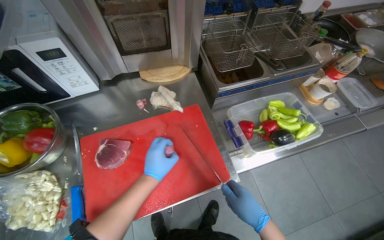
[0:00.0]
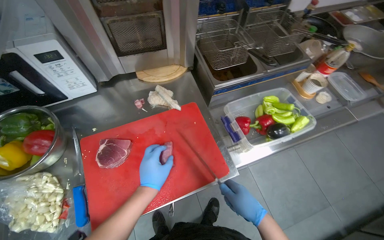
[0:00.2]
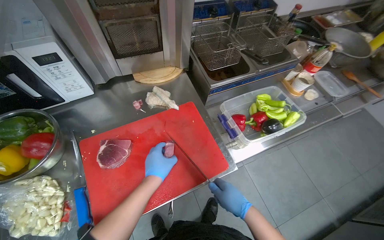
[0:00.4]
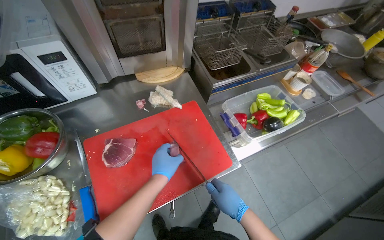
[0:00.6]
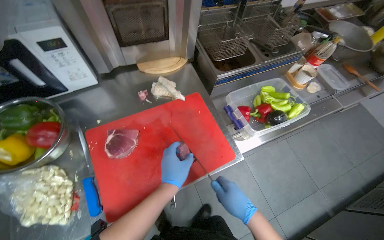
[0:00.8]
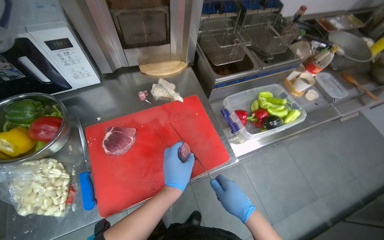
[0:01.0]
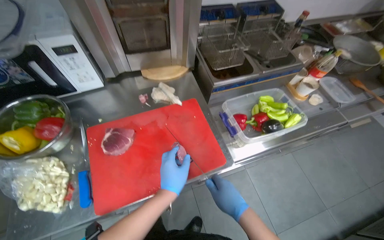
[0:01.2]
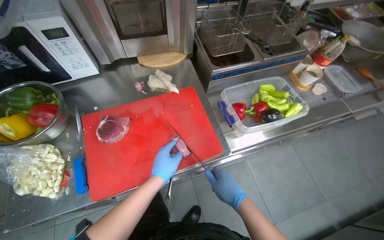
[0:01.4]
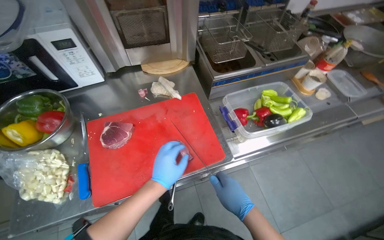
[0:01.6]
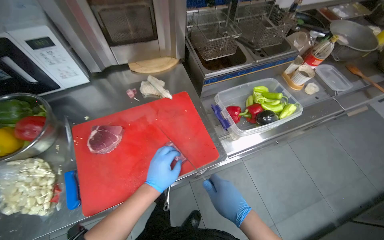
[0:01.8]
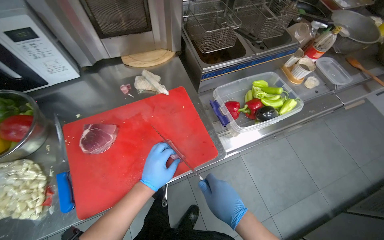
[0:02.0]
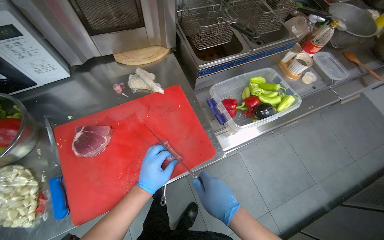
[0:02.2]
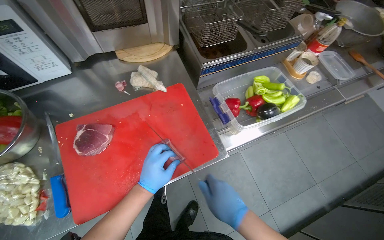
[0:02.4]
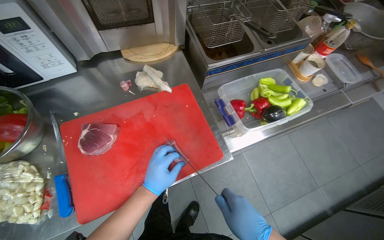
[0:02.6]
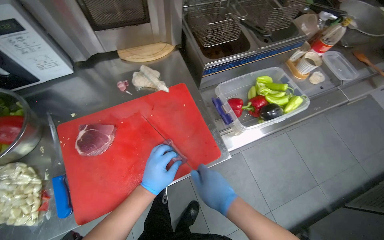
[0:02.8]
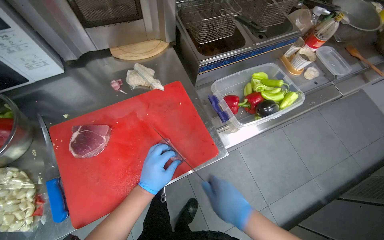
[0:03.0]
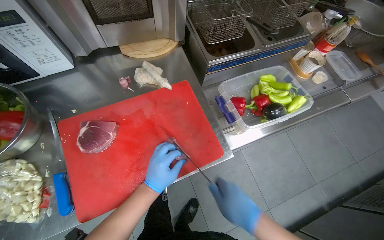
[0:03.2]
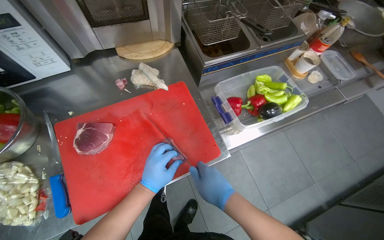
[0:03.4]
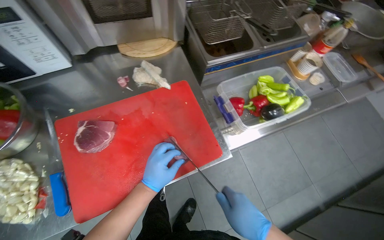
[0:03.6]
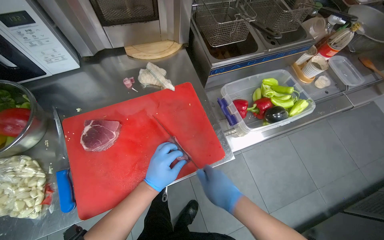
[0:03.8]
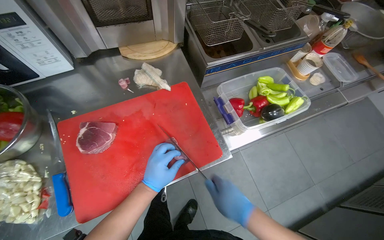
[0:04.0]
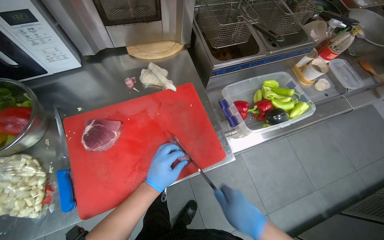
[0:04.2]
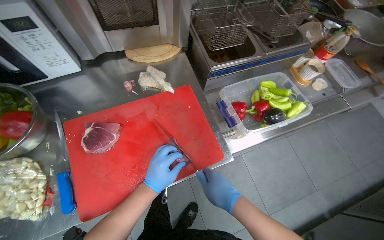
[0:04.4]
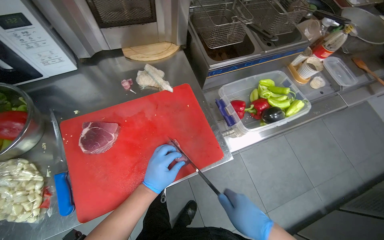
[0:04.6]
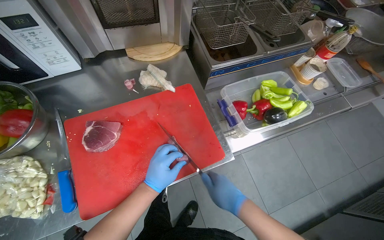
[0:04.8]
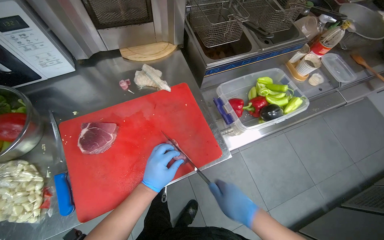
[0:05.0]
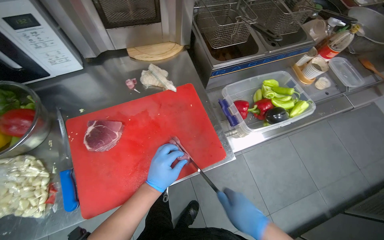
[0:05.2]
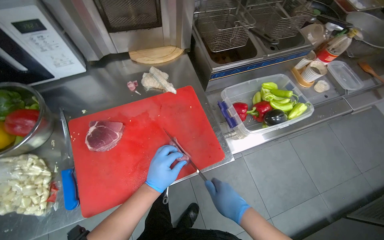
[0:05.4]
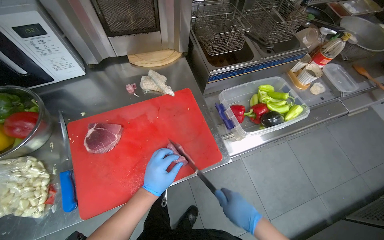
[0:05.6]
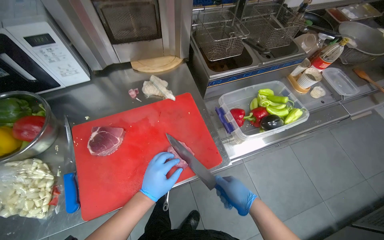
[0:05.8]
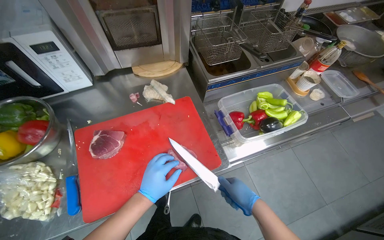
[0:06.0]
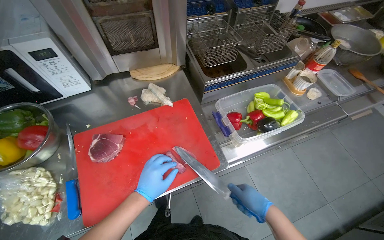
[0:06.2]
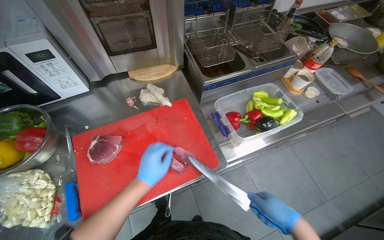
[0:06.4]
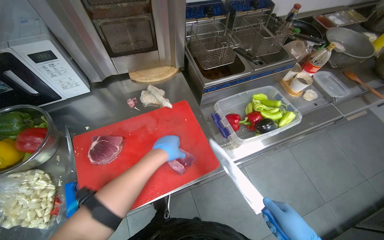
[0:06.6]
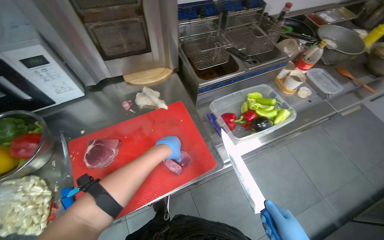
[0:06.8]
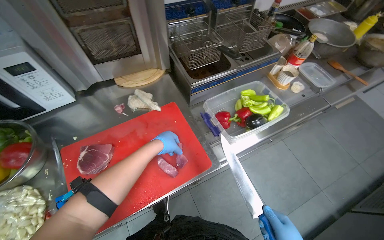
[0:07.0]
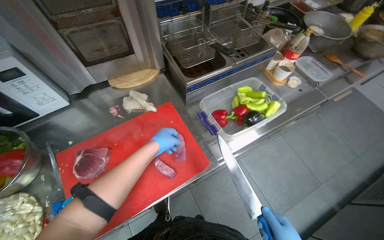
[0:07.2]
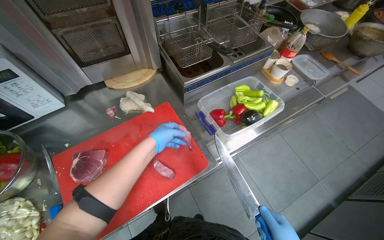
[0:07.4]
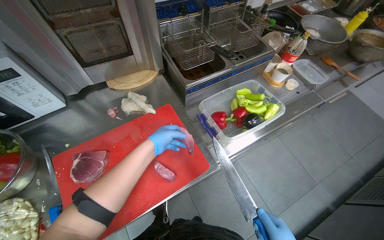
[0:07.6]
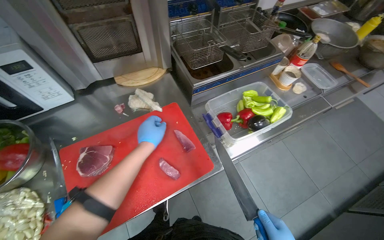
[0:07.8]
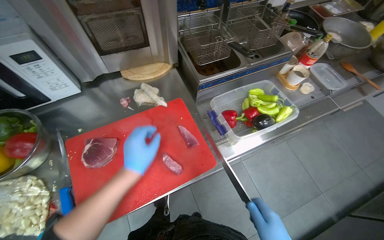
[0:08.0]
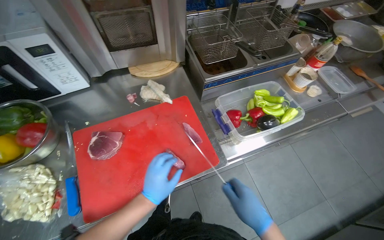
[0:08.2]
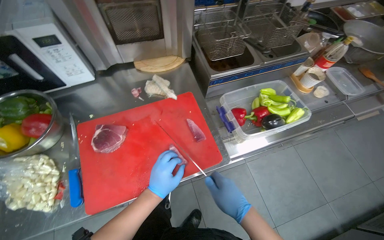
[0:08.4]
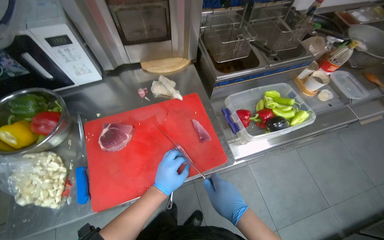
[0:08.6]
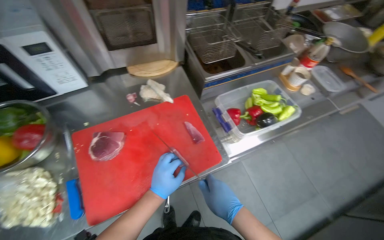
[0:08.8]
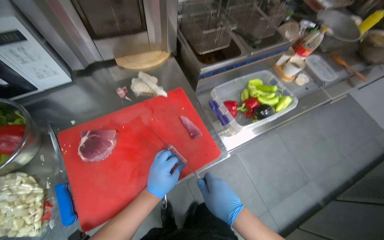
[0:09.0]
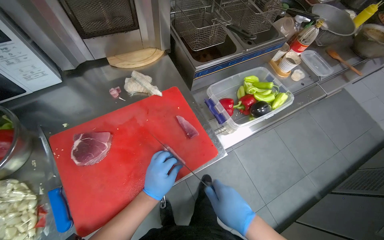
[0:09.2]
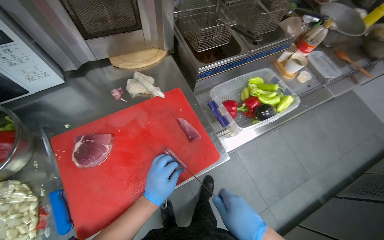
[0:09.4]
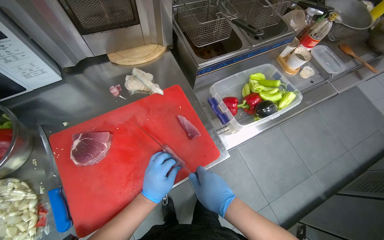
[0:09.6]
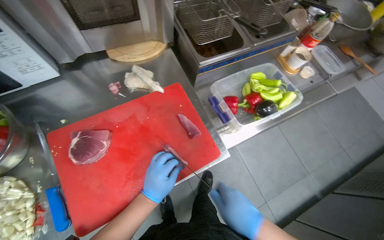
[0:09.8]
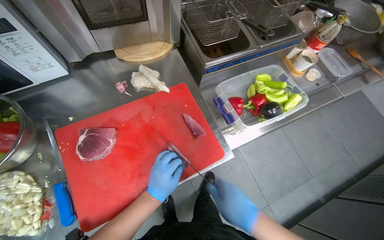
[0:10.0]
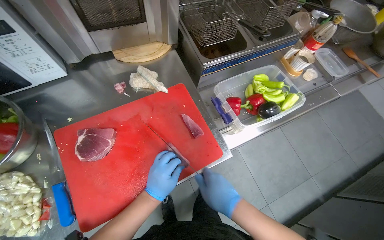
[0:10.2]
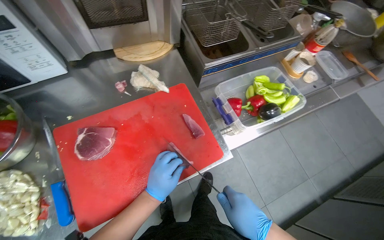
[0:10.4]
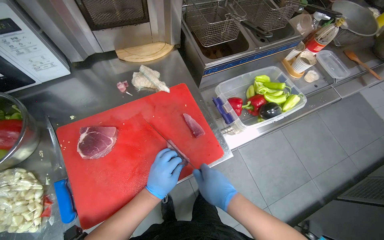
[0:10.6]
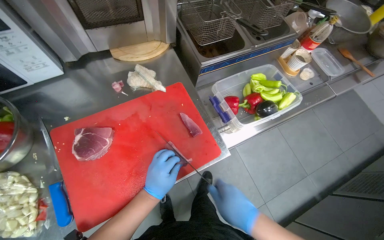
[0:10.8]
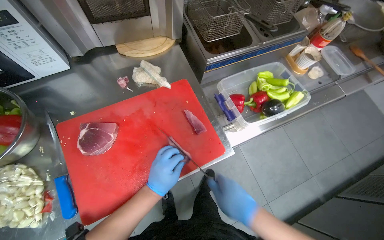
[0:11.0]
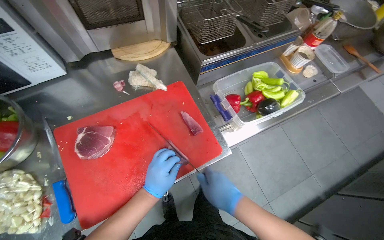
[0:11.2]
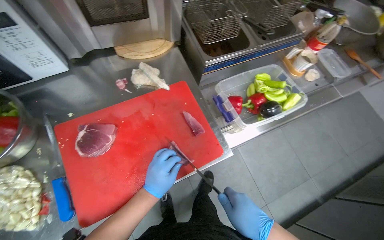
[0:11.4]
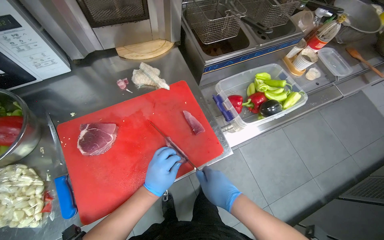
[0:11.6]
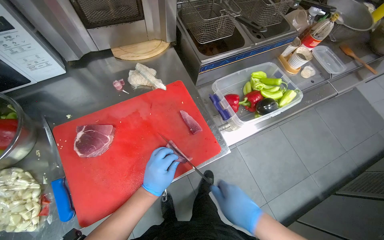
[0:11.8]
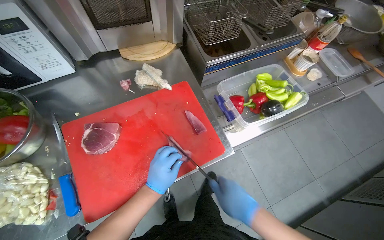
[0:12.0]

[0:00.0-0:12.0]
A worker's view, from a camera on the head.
Job: preparing food.
The whole recording: Unpacking and slicing meat. The worker unpacks vacuum-sealed meat and slices it on a cutting board.
0:03.0 to 0:04.4: The hands make small movements and keep their place.
0:04.4 to 0:06.0: The right hand is displaced to the right by approximately 10 cm.
0:06.0 to 0:07.6: The left hand moves up the picture, approximately 20 cm.
0:07.6 to 0:09.0: The left hand is displaced down the picture by approximately 20 cm.
0:09.0 to 0:12.0: The hands are busy where they are.

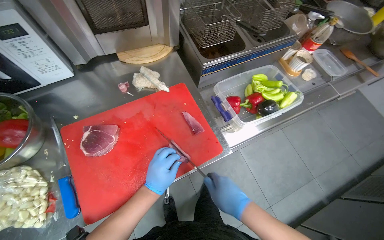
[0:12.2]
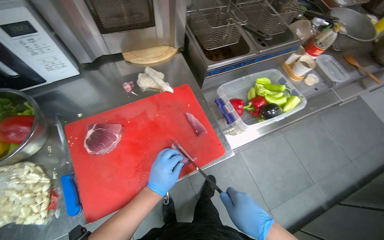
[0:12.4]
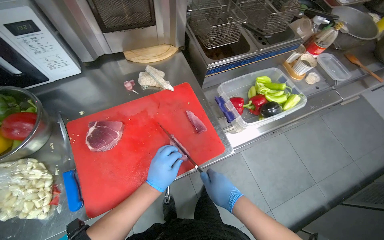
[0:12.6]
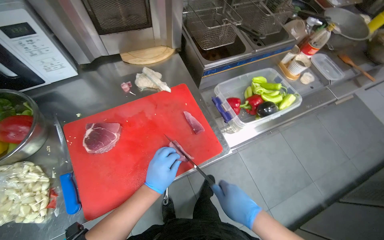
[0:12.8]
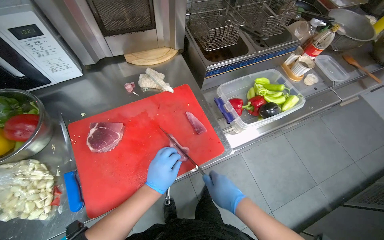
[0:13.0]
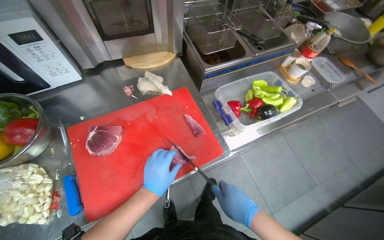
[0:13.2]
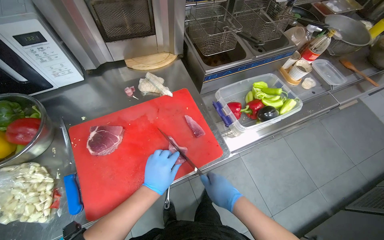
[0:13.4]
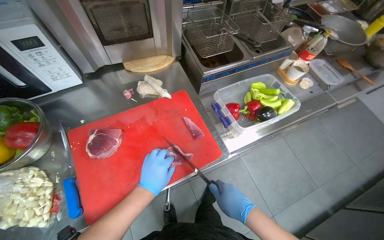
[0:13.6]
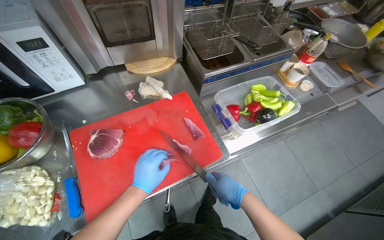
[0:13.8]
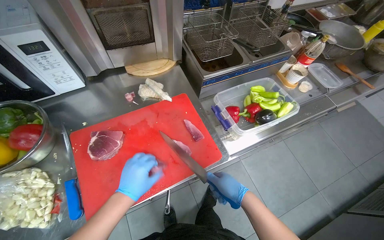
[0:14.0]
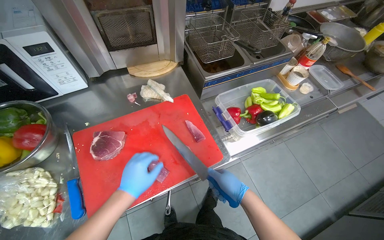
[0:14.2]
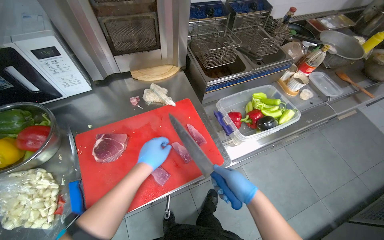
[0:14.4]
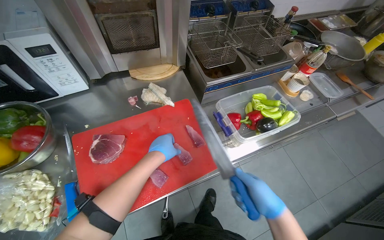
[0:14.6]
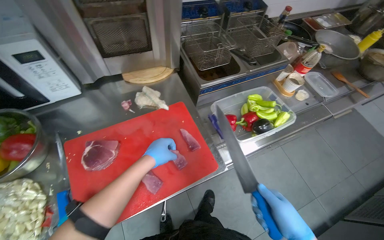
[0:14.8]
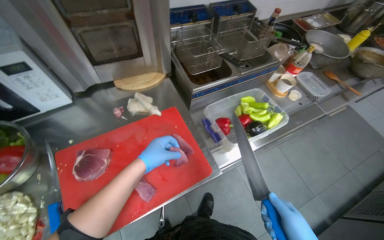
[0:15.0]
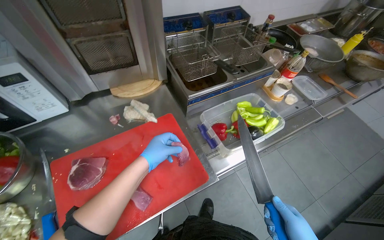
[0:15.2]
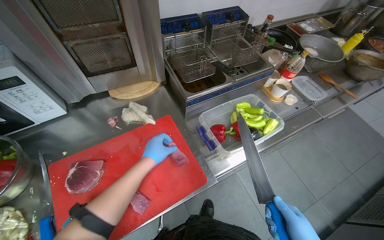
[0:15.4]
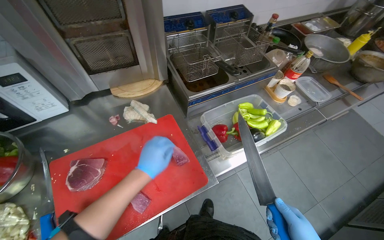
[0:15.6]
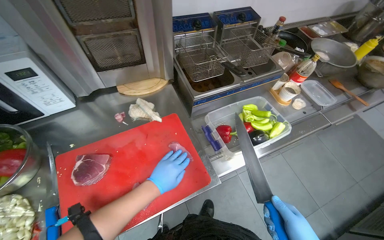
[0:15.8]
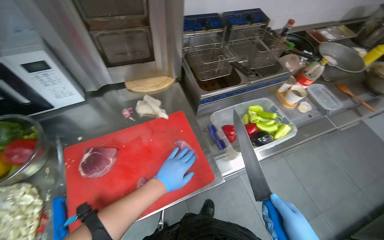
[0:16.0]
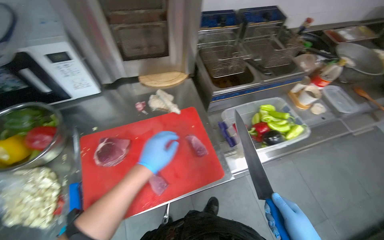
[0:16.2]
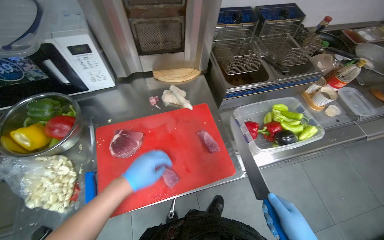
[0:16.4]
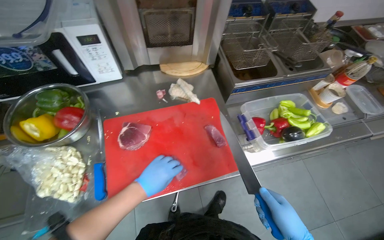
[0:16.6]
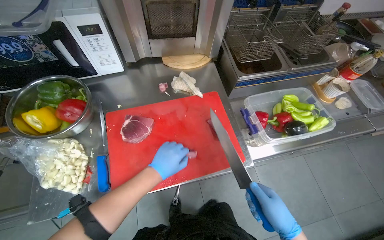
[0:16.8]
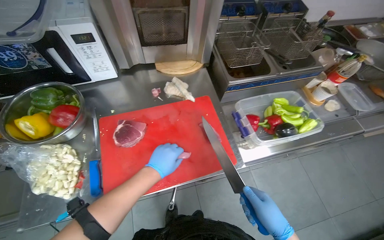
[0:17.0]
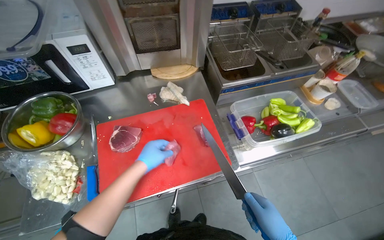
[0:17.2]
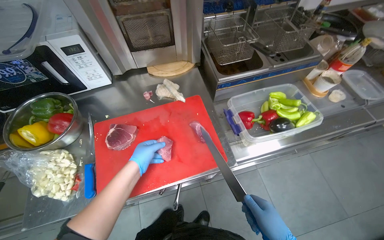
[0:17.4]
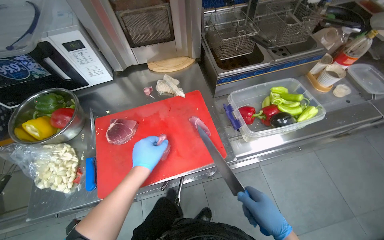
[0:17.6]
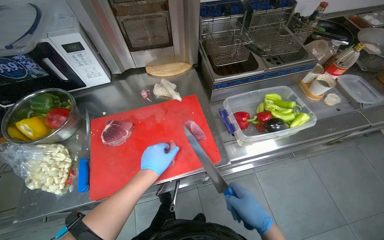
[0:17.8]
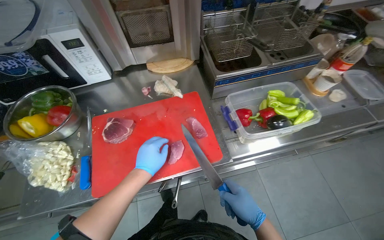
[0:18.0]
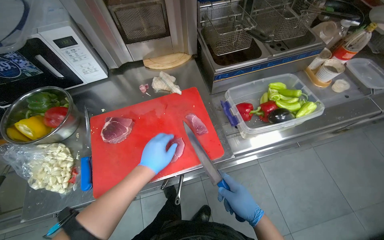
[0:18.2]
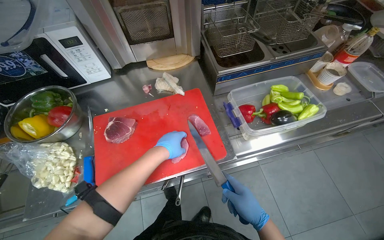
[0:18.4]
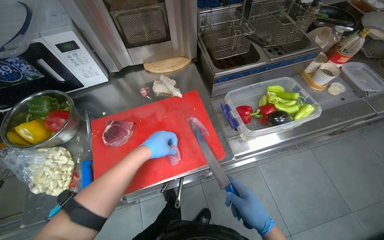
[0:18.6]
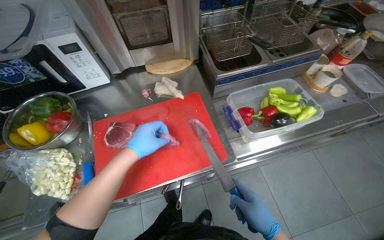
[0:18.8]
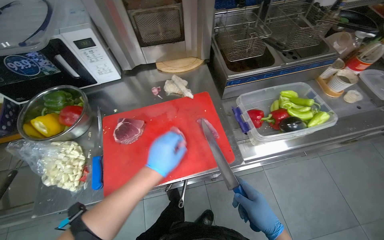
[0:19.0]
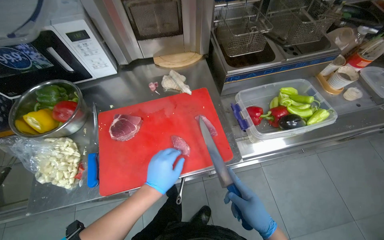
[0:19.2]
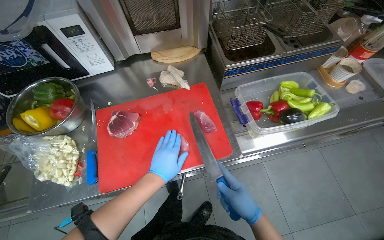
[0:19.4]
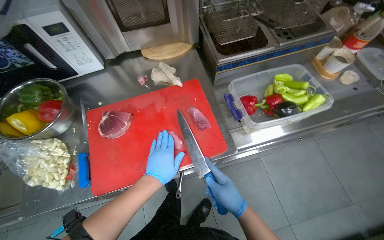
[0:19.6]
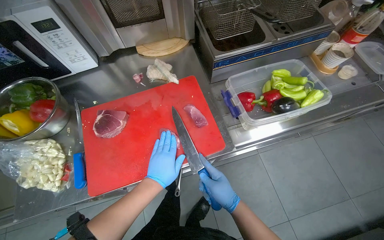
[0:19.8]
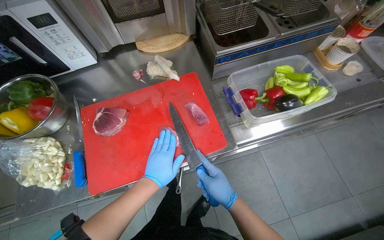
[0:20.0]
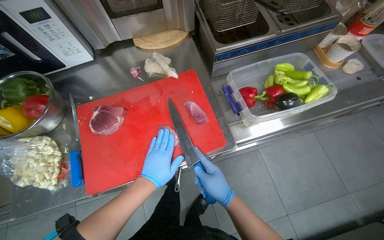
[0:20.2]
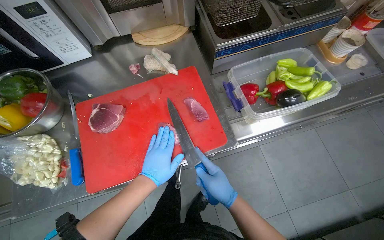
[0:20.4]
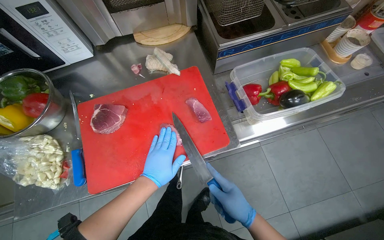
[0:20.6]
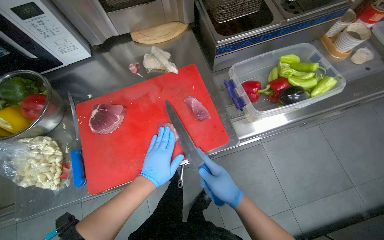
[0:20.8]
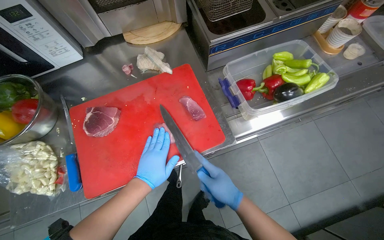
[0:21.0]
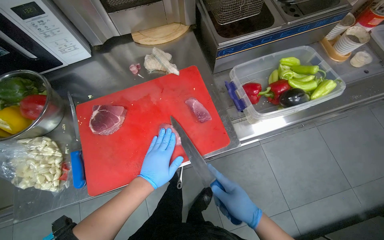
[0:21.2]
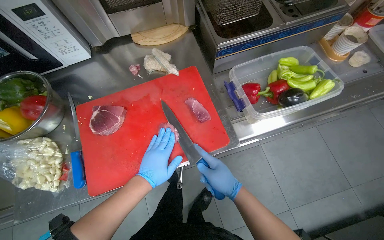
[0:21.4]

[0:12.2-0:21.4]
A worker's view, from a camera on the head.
Job: preparing food.
The whole recording: Unpacking and slicing meat. The worker unpacks vacuum-sealed meat and slices it on a cutting board.
0:12.2 to 0:13.8: The hands make small movements and keep their place.
0:13.8 to 0:15.2: The left hand goes approximately 15 cm up the picture.
0:18.4 to 0:19.8: The left hand is displaced down the picture by about 10 cm.
0:19.8 to 0:21.4: The hands stay close to where they were, moving slightly.
